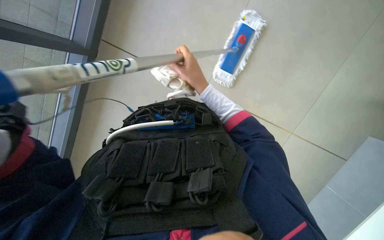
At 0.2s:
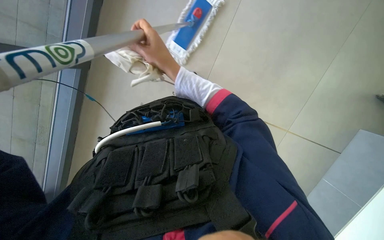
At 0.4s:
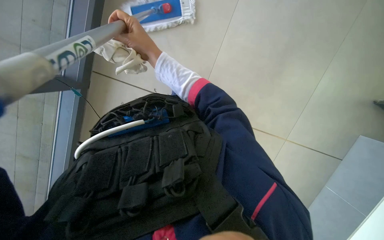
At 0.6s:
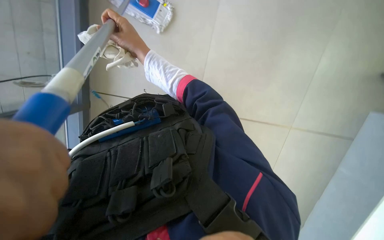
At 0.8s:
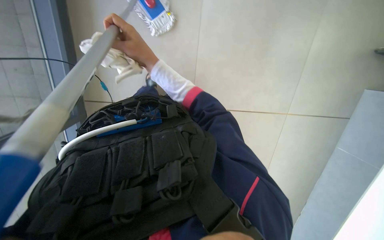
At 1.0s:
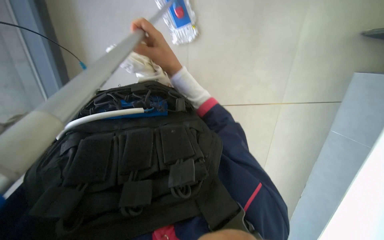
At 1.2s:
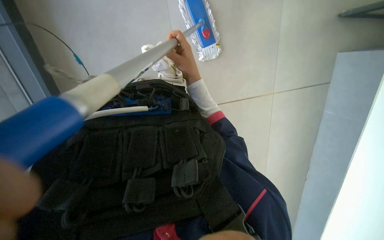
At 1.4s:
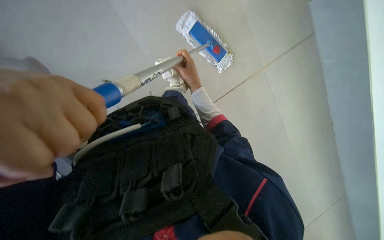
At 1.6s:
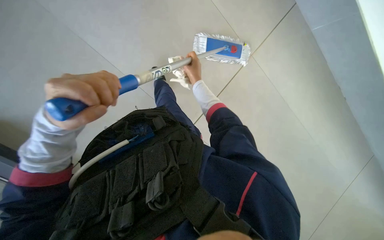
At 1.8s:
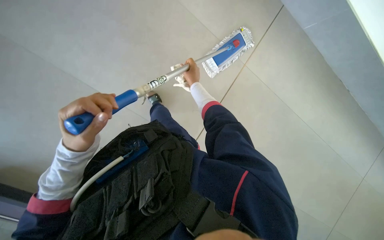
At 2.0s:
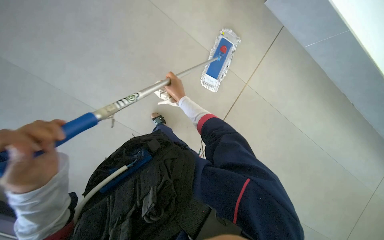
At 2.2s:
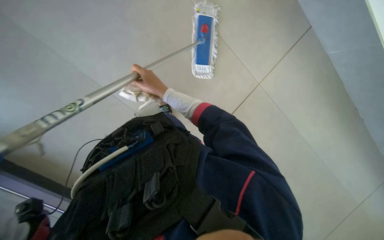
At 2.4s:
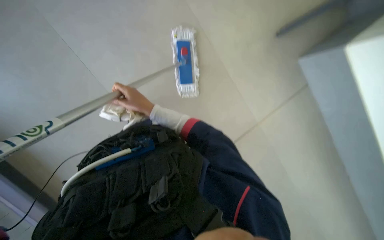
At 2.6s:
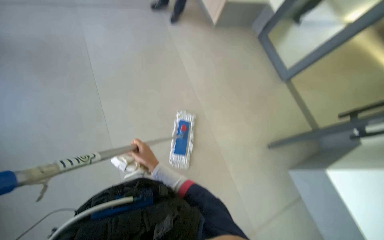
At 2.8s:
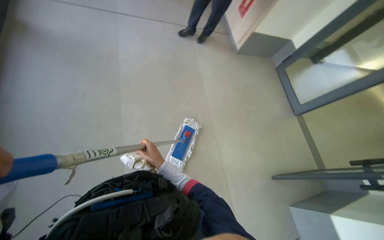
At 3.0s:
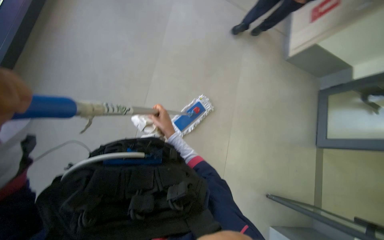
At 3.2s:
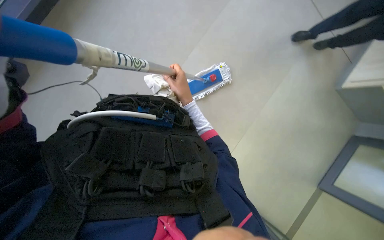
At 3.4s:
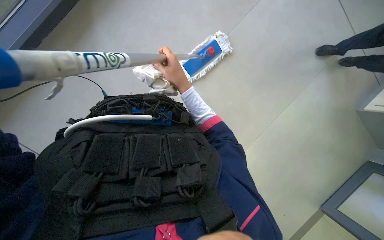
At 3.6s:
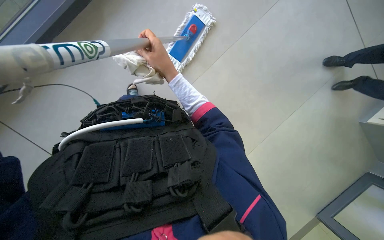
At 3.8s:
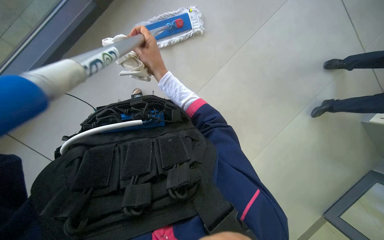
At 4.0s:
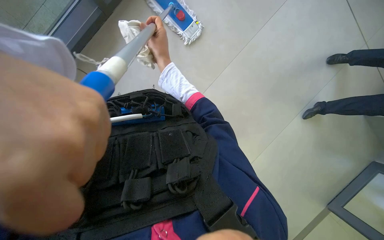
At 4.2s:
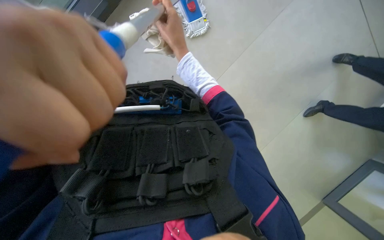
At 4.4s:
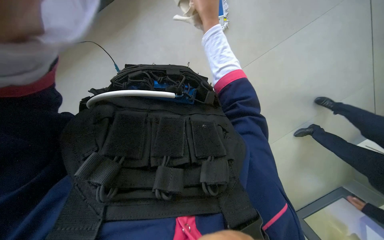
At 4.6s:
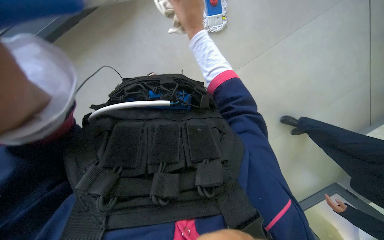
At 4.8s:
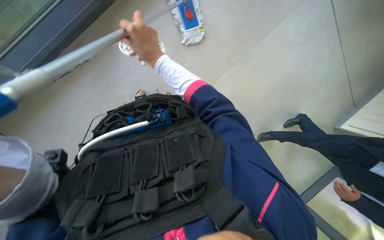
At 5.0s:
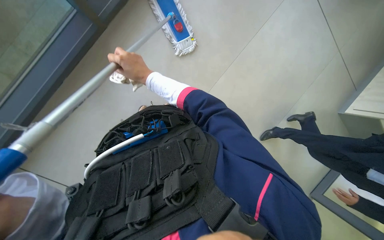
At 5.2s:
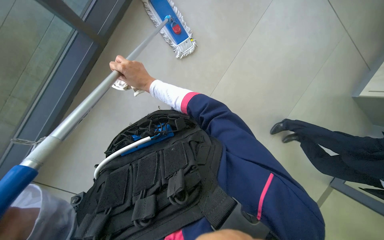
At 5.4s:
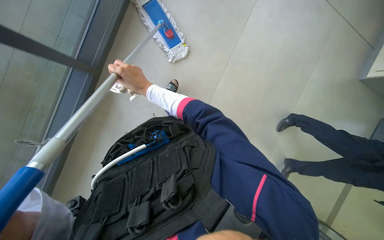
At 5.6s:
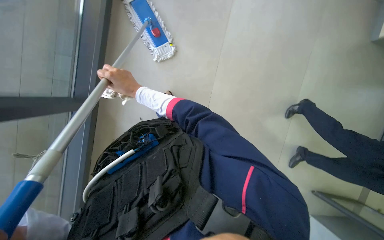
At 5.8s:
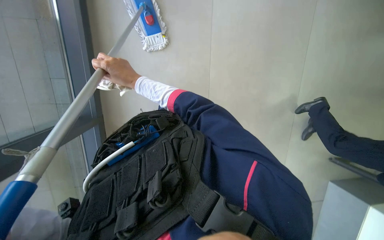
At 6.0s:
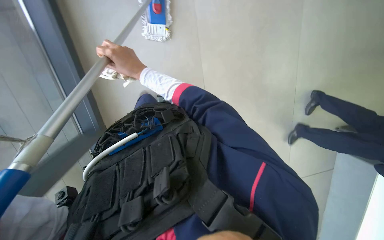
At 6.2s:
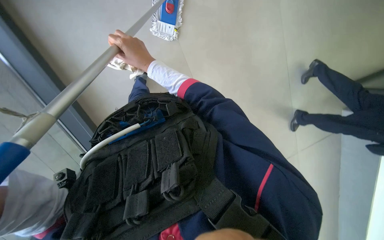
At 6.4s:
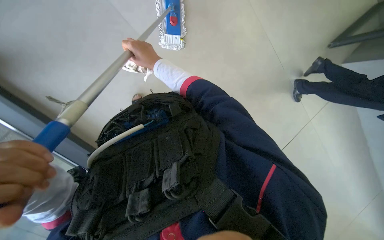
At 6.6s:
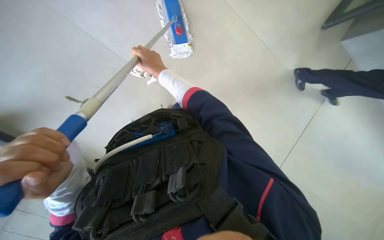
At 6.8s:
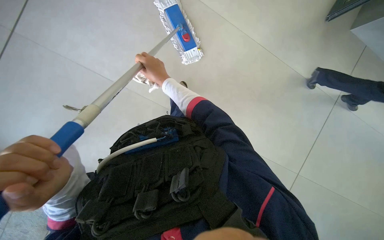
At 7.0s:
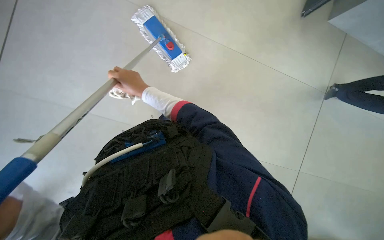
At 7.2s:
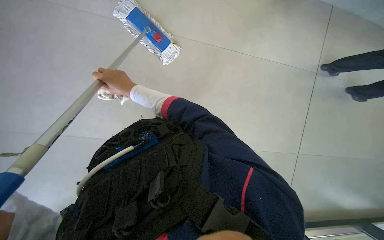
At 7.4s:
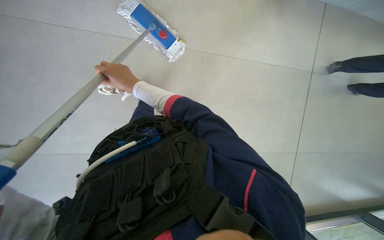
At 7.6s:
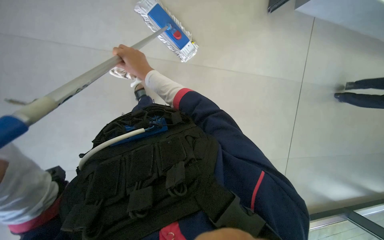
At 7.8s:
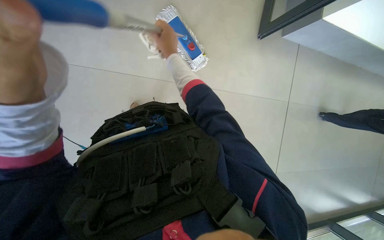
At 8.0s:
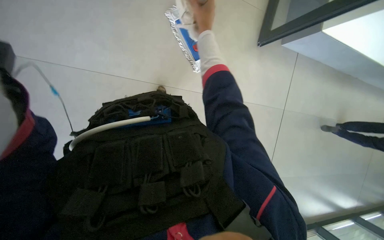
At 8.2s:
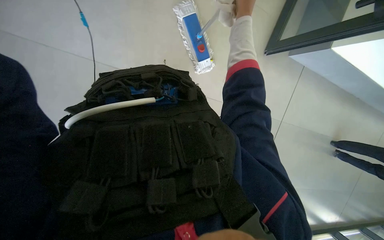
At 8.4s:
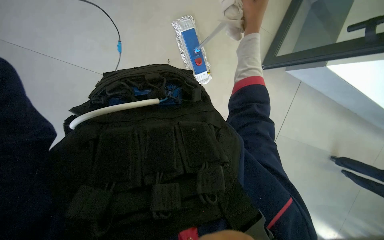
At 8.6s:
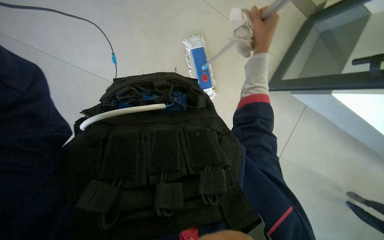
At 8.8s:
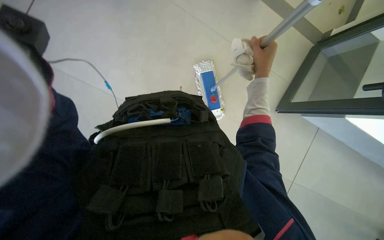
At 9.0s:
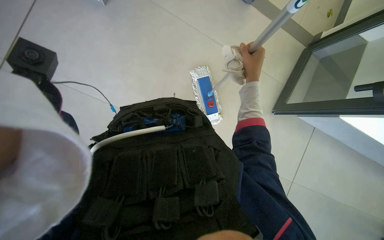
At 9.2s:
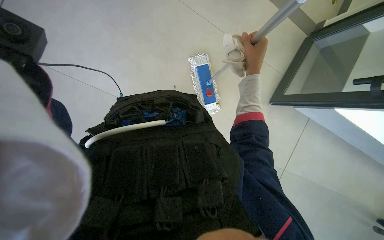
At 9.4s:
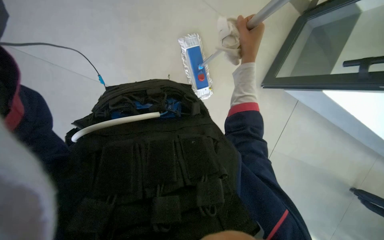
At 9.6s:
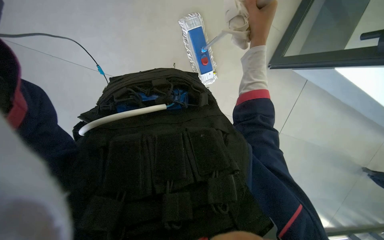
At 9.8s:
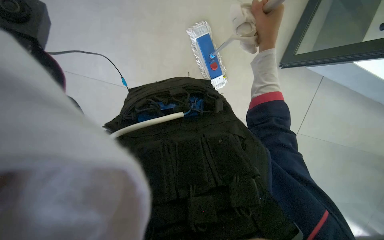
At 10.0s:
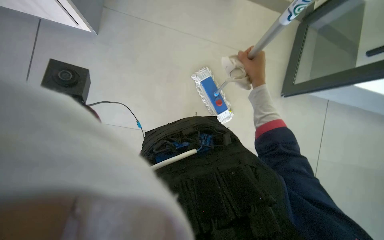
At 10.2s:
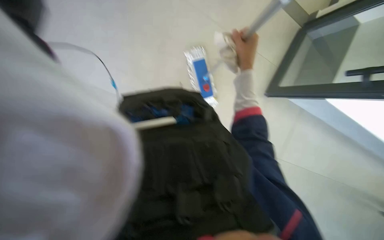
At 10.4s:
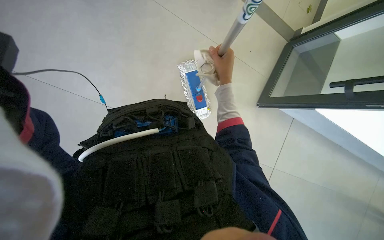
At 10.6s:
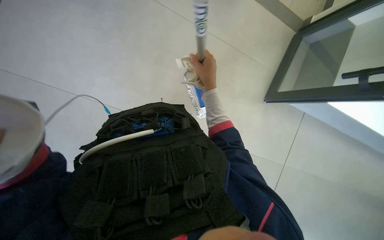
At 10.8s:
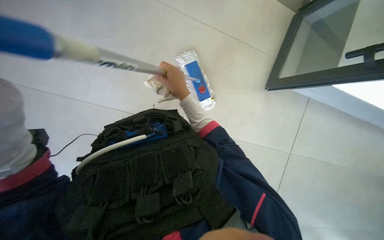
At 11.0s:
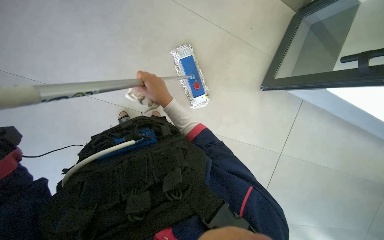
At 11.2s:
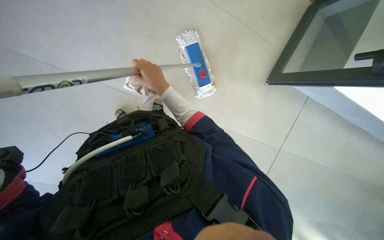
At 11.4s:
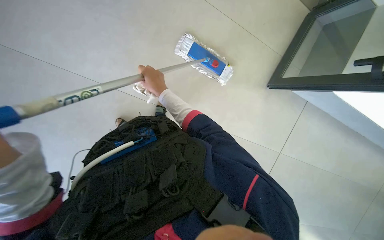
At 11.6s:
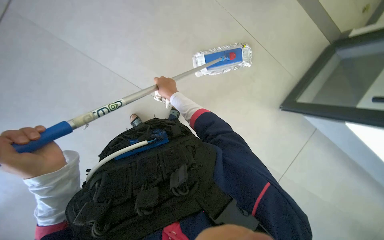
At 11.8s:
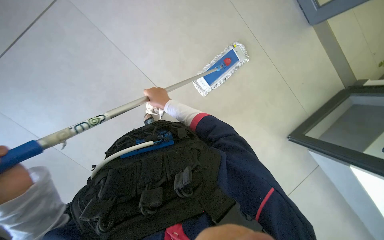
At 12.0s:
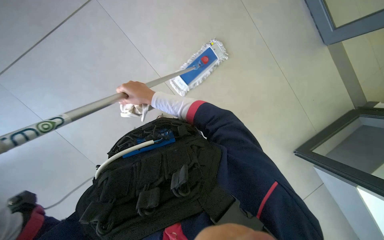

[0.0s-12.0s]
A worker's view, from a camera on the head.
Job: mopping floor.
The whole recording: Mopping tiled floor. The worker mops the tiled floor with a flat mop.
0.0s to 1.6s: The scene turns about 30 degrees counterclockwise in the picture. The right hand moves farther from the camera, about 15 cm.
1.6s to 3.0s: The view tips upward by some 50 degrees.
3.0s to 4.4s: The wearer's head swings approximately 35 degrees to the left. The camera pitches downward, by about 30 degrees.
4.4s to 6.0s: The scene rotates counterclockwise by some 35 degrees.
7.6s to 9.0s: The view tips upward by approximately 20 degrees. The right hand moves to the right, roughly 20 cm.
10.4s to 12.0s: The right hand moves to the left, some 20 cm.

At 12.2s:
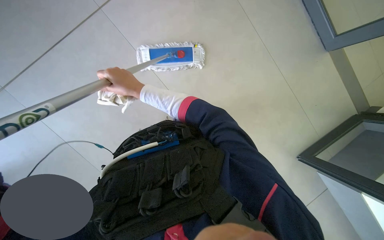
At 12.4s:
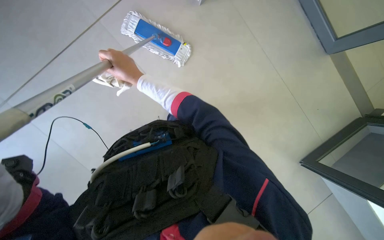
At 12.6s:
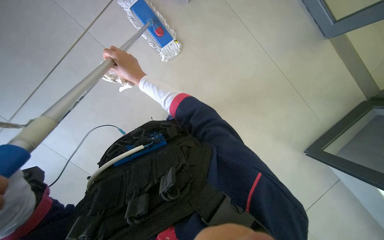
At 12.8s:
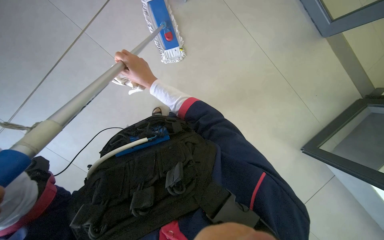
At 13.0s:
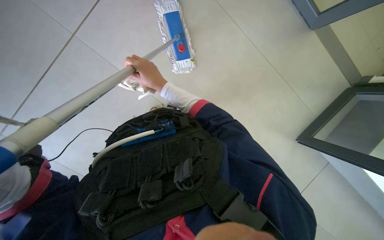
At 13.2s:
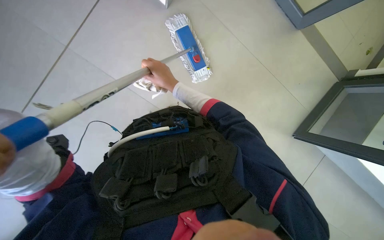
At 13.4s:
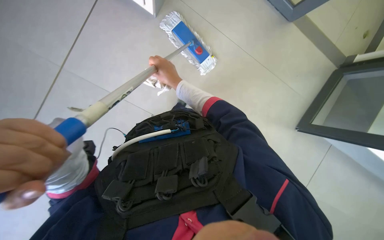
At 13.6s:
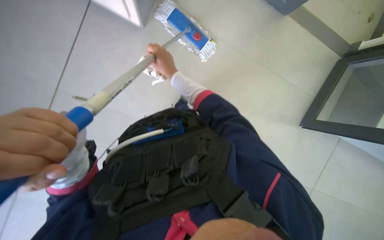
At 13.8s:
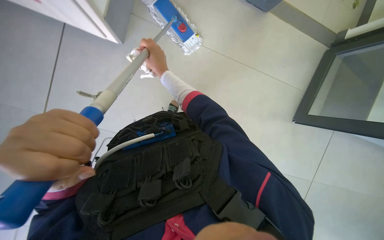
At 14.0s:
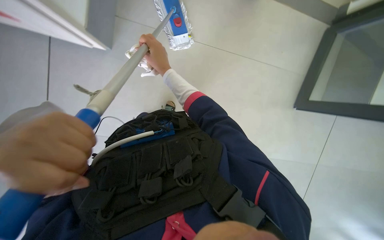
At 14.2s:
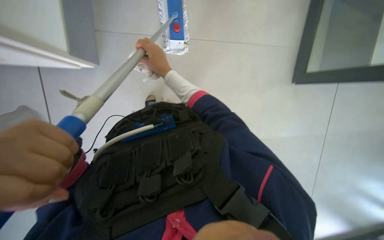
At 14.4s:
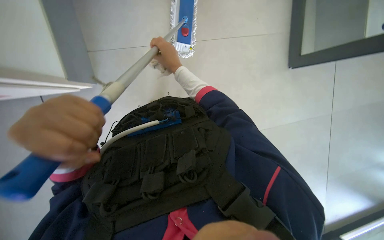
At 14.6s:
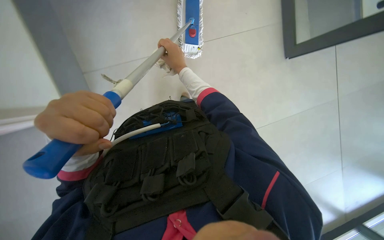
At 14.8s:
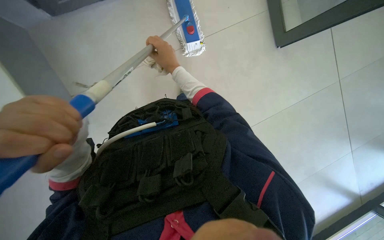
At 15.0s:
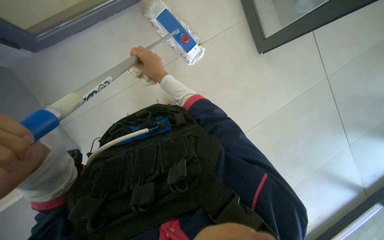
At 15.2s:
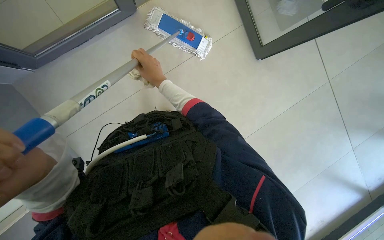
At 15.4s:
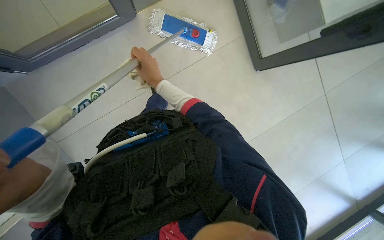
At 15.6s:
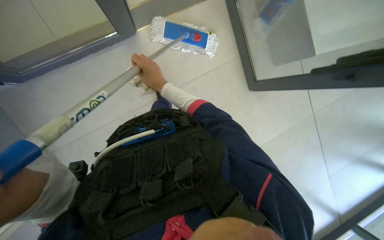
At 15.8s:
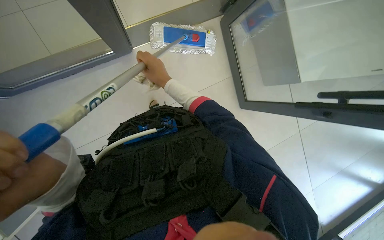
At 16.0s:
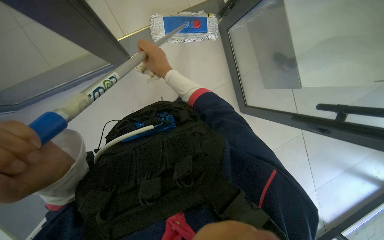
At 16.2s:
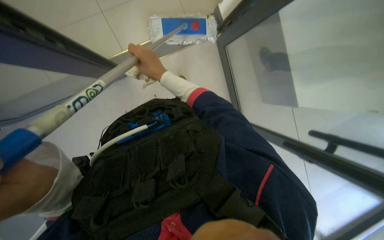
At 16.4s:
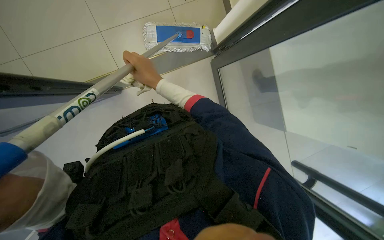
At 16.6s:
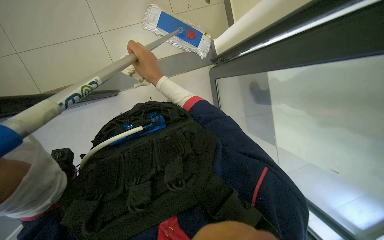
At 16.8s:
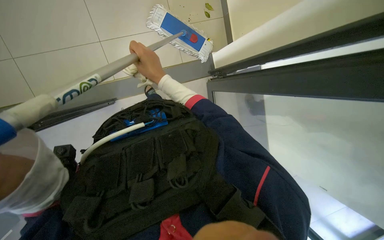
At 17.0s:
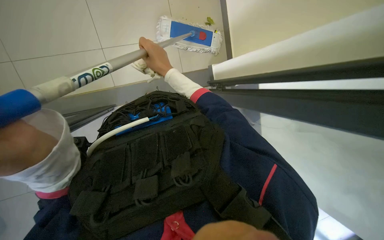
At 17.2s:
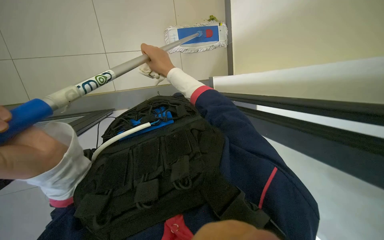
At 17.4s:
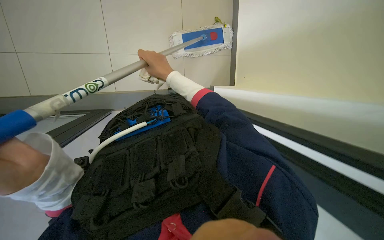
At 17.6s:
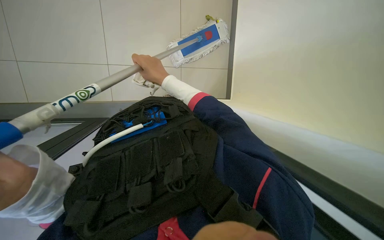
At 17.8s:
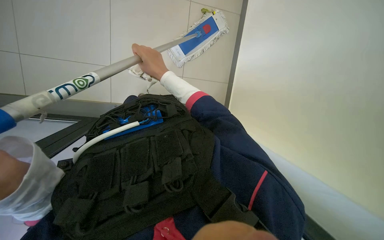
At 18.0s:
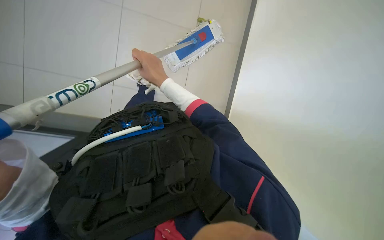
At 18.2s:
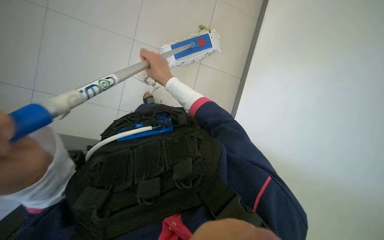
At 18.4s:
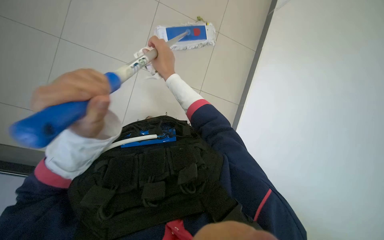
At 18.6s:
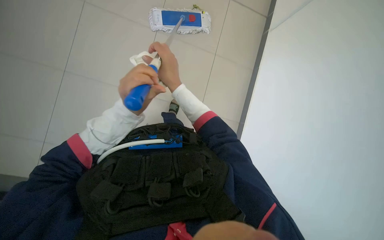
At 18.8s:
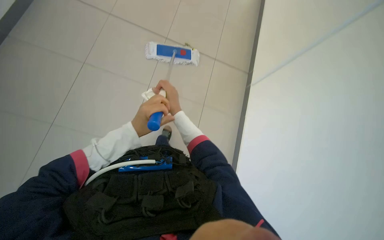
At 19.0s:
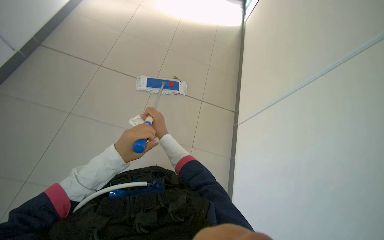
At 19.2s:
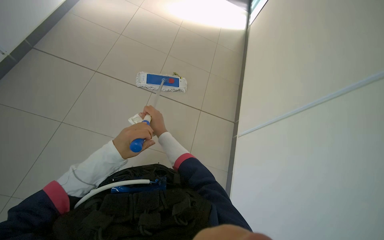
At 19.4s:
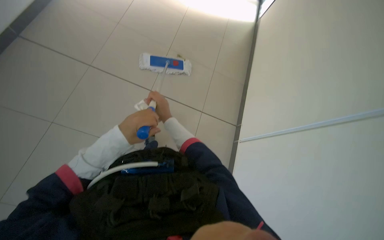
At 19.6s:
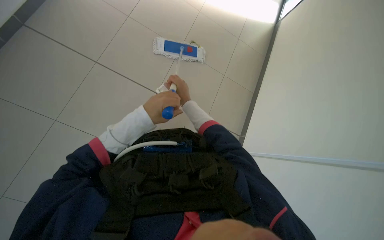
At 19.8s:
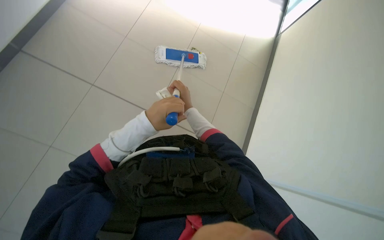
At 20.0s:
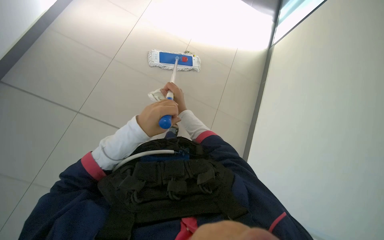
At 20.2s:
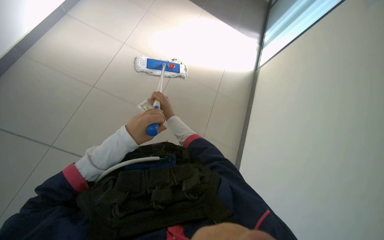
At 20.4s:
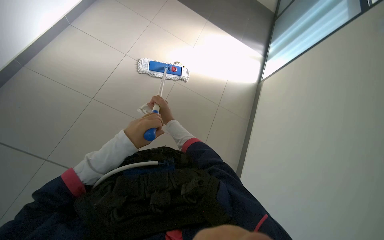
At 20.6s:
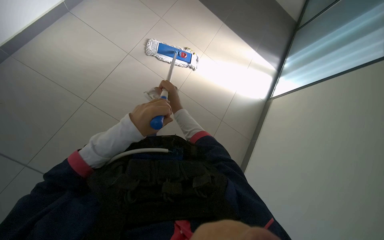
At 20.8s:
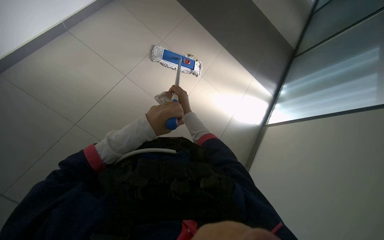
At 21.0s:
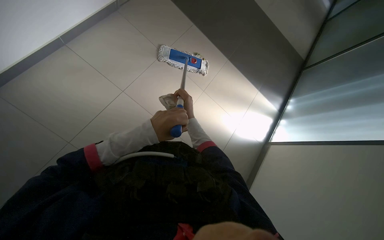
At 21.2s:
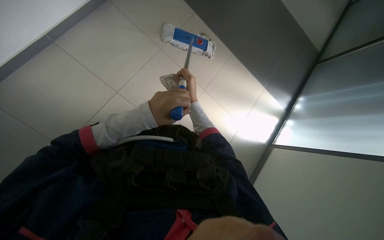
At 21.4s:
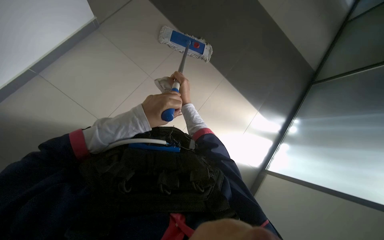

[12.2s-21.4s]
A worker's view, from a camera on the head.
Job: mopping floor.
The whole recording: Mopping tiled floor. The worker mops the tiled floor with a flat mop.
12.2s to 13.8s: The right hand is displaced to the right by roughly 10 cm.
13.8s to 15.2s: The hands make small movements and keep their place.
18.4s to 19.8s: The left hand travels farther from the camera by about 15 cm.
